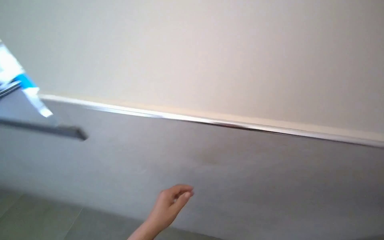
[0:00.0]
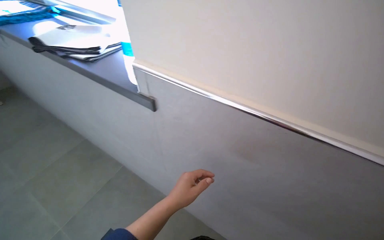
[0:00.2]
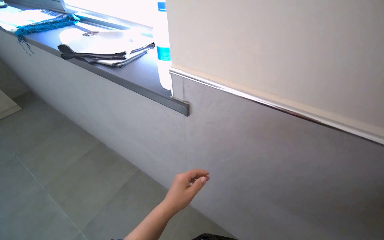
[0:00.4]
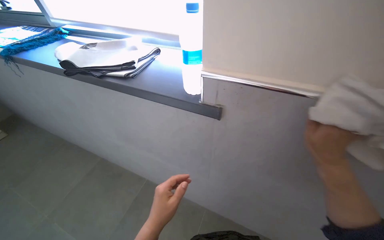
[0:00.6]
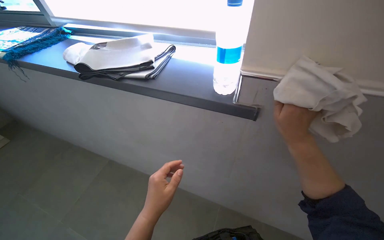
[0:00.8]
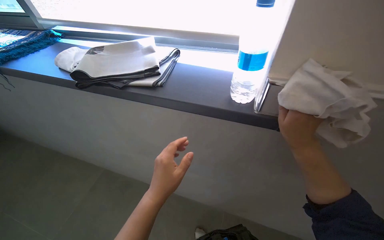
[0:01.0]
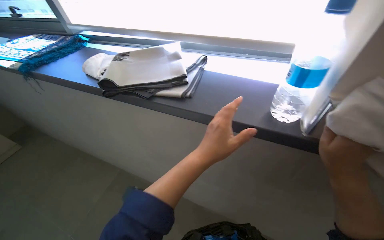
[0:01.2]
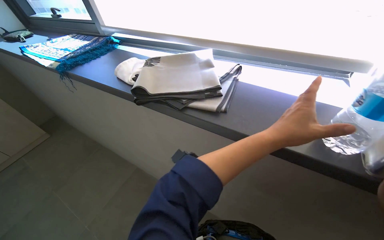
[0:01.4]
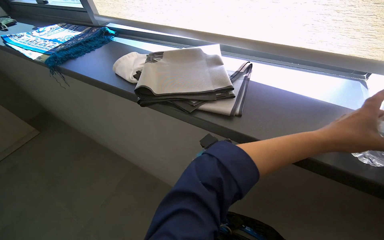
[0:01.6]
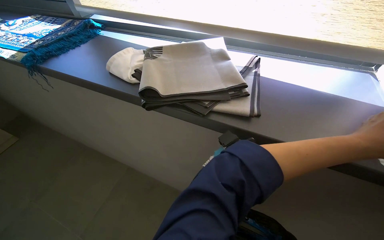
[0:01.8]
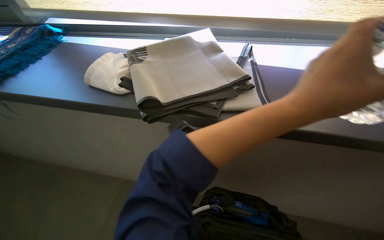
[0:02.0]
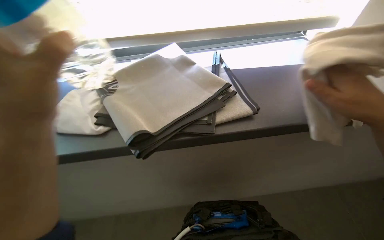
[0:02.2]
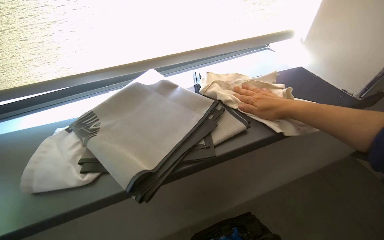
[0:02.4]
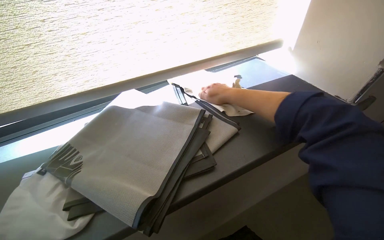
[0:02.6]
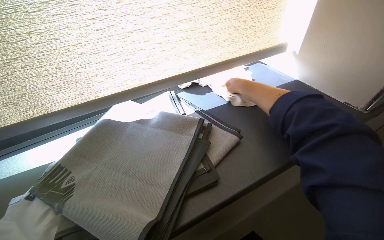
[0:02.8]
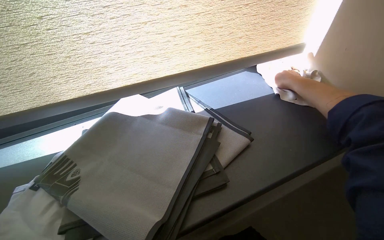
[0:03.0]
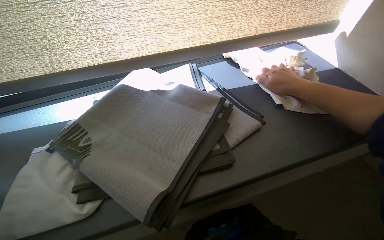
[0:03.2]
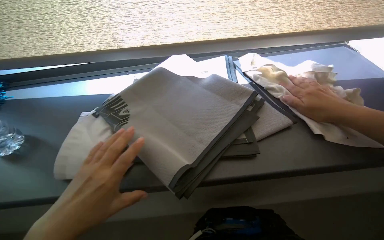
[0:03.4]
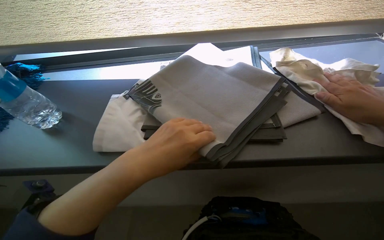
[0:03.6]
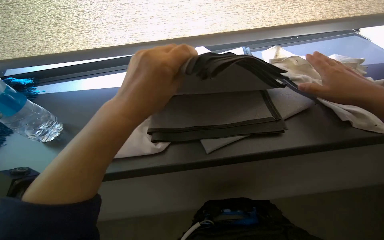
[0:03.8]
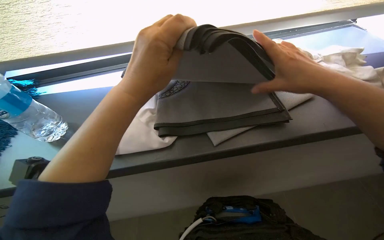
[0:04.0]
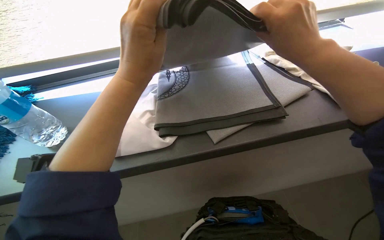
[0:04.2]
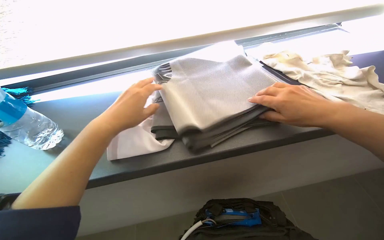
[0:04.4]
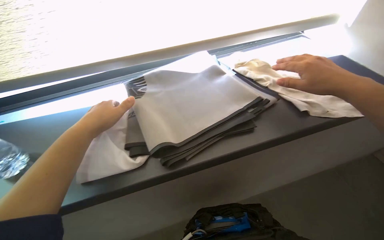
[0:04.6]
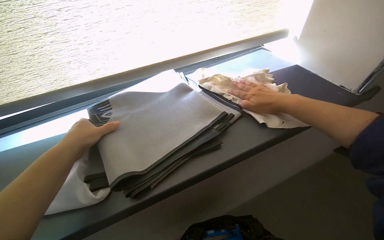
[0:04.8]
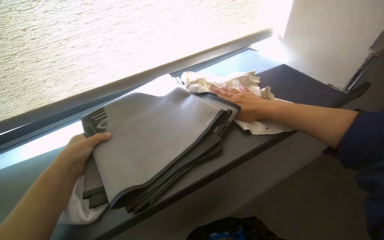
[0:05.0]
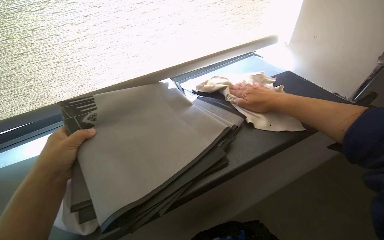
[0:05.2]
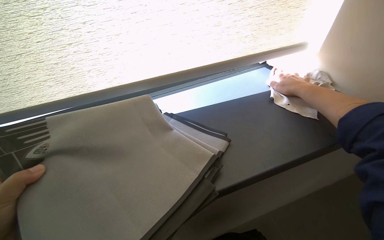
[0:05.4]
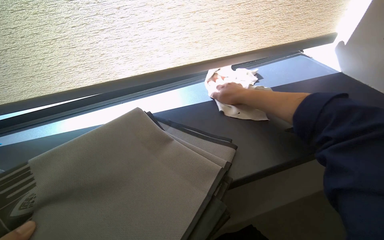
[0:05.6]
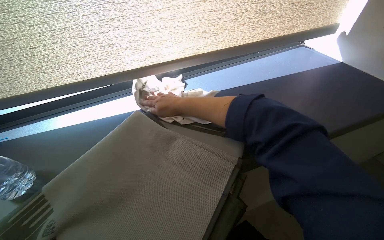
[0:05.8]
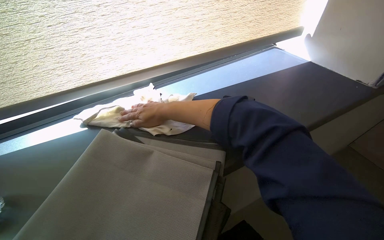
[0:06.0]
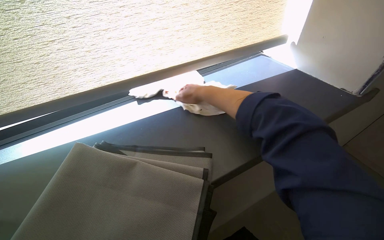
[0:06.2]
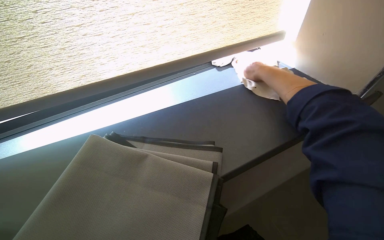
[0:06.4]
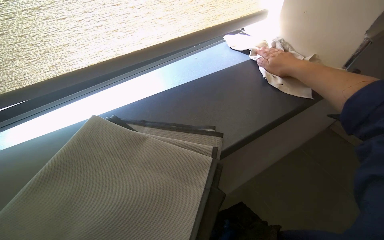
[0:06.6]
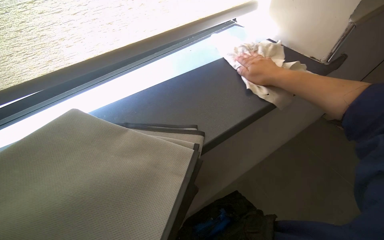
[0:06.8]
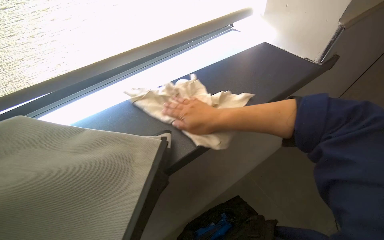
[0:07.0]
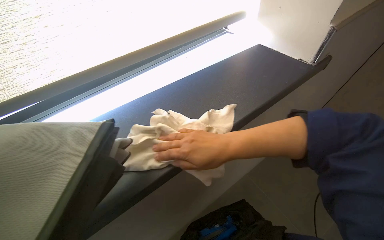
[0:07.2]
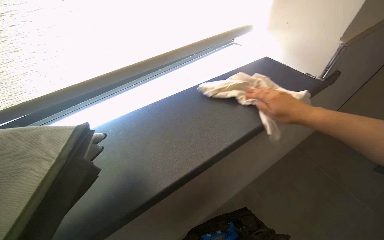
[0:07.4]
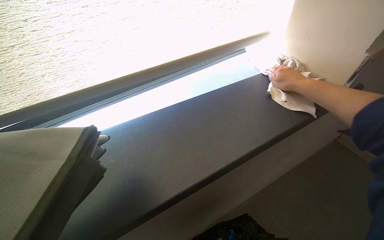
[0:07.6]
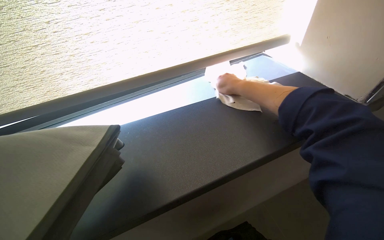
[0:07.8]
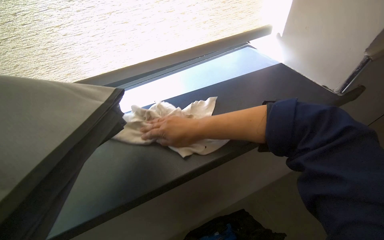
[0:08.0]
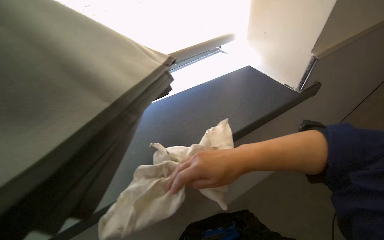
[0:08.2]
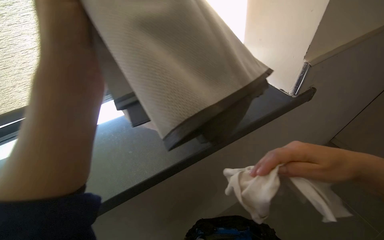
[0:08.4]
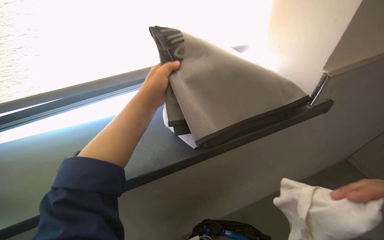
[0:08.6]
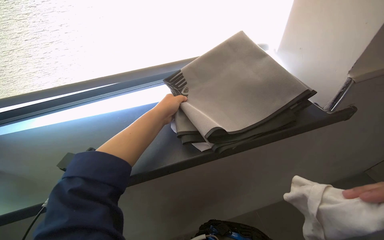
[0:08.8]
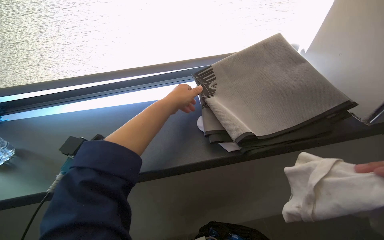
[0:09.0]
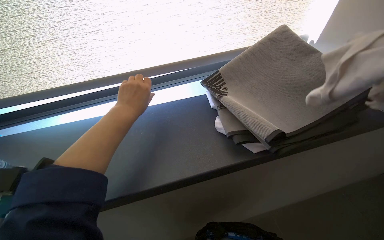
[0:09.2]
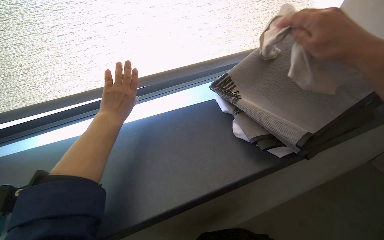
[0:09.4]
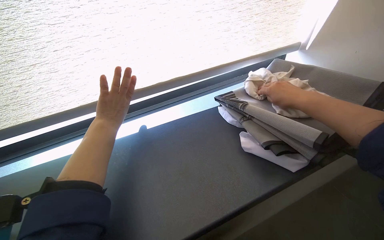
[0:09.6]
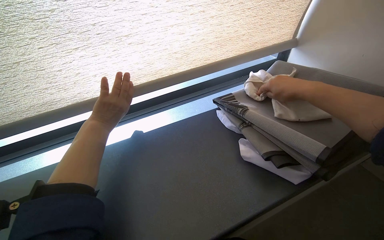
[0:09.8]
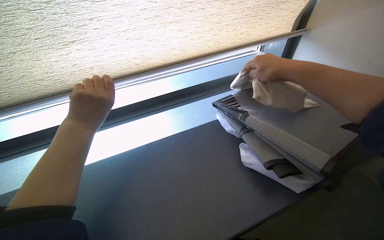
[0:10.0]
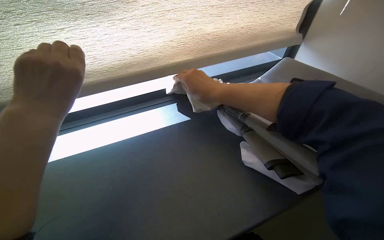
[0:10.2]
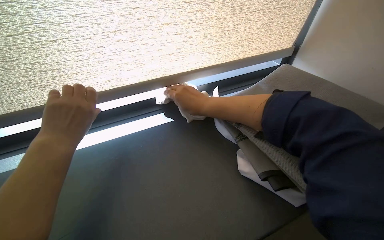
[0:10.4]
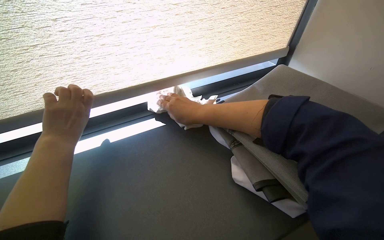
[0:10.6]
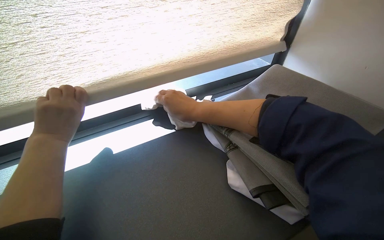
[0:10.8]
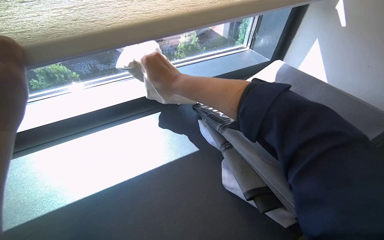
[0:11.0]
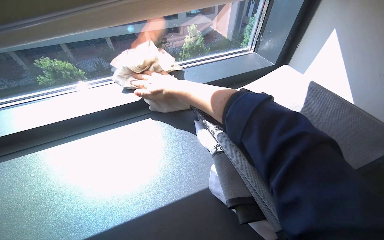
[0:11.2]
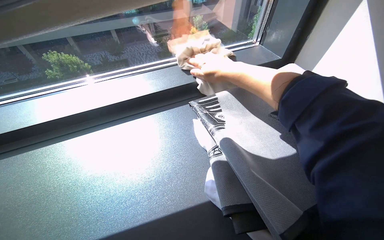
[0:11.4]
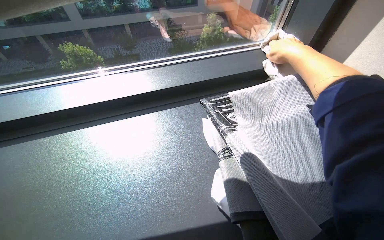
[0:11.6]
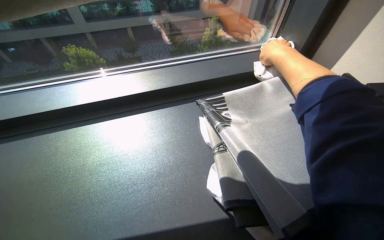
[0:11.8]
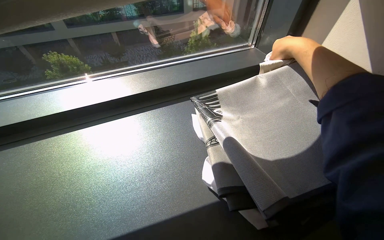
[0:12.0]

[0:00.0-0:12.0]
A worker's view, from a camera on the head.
Job: wiping surfaces.
The whole recording: Wiping window ledge and frame. The worker wipes the window ledge and frame, moving items as needed.
0:00.0 to 0:01.6: The camera travels to the left, approximately 60 cm.
0:01.6 to 0:03.0: The head turns to the right by roughly 60 degrees.
0:04.4 to 0:06.0: The wearer looks some 25 degrees further to the right. The right hand travels to the left and farther from the camera by some 20 cm.
0:06.0 to 0:07.6: The right hand swings left and right, roughly 40 cm each way, with 2 reversals.
0:09.0 to 0:10.4: The view swings some 20 degrees to the right. The left hand heads to the left, covering some 25 cm.

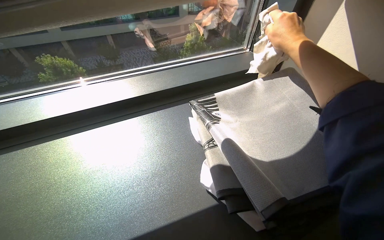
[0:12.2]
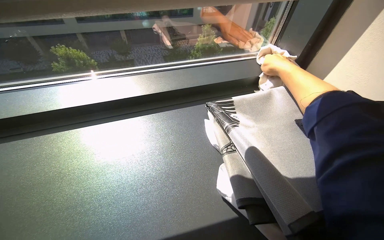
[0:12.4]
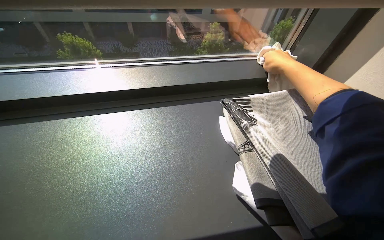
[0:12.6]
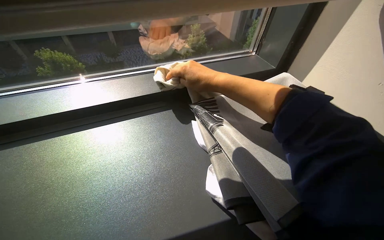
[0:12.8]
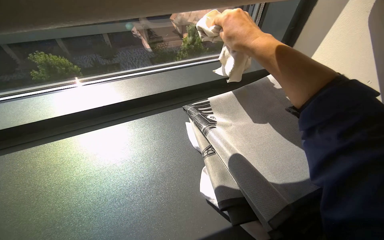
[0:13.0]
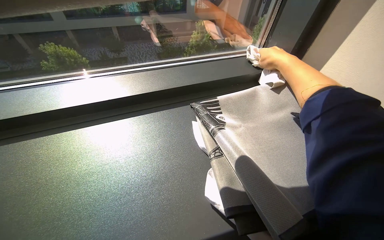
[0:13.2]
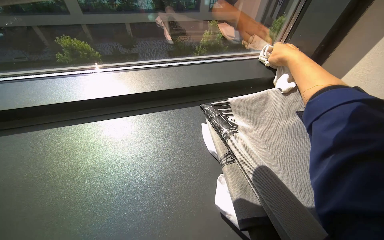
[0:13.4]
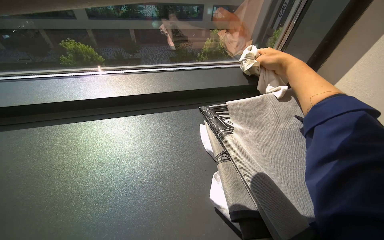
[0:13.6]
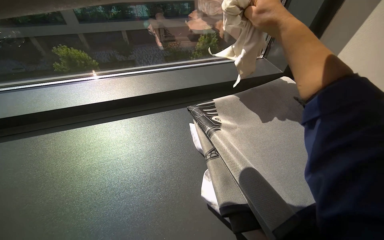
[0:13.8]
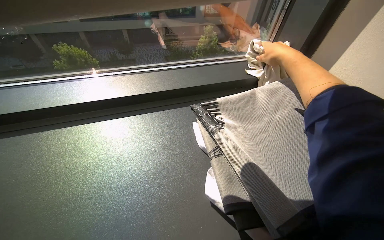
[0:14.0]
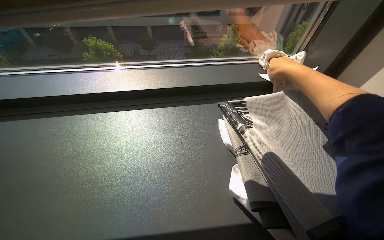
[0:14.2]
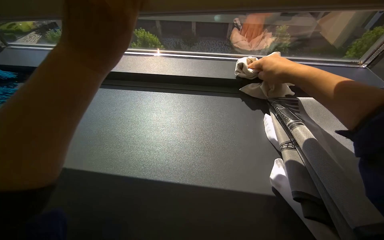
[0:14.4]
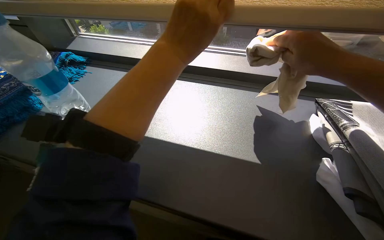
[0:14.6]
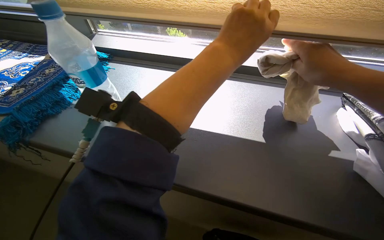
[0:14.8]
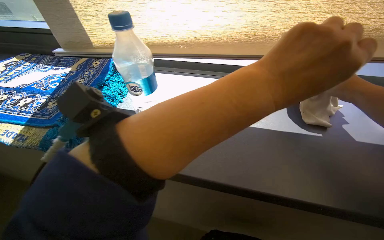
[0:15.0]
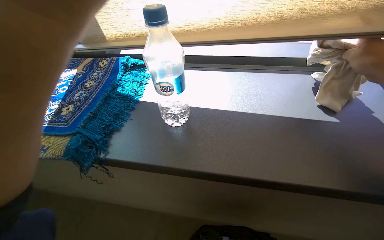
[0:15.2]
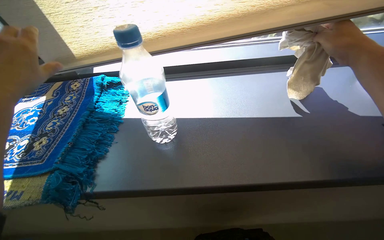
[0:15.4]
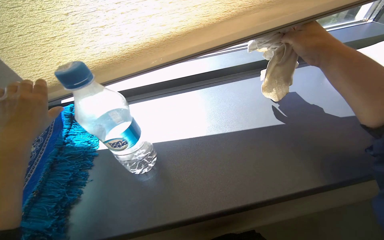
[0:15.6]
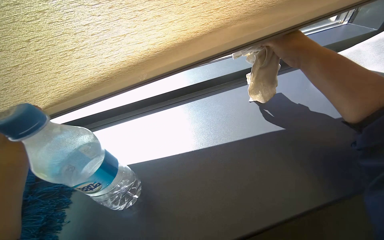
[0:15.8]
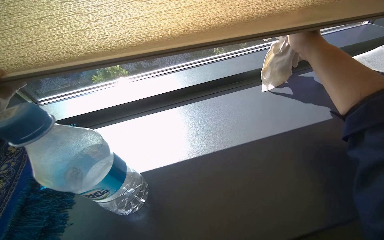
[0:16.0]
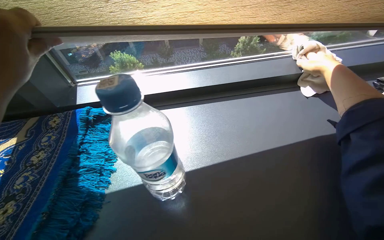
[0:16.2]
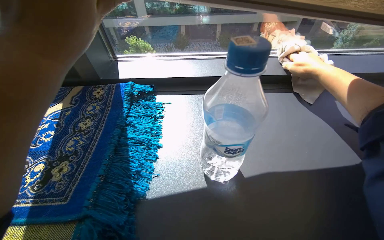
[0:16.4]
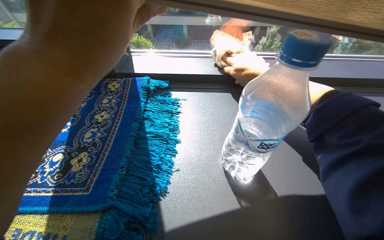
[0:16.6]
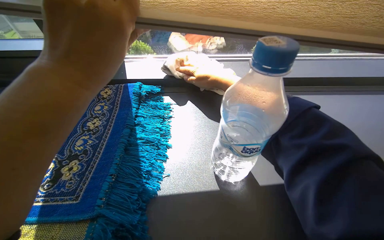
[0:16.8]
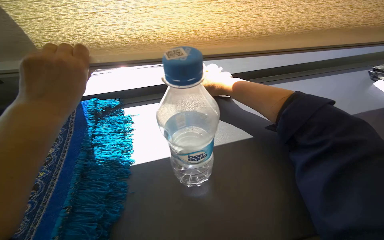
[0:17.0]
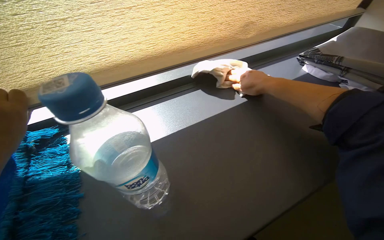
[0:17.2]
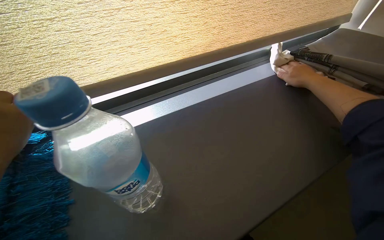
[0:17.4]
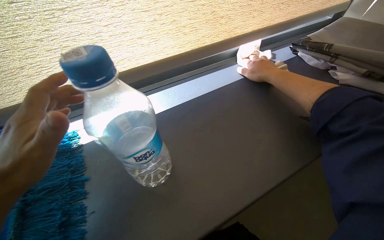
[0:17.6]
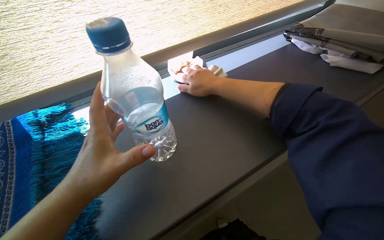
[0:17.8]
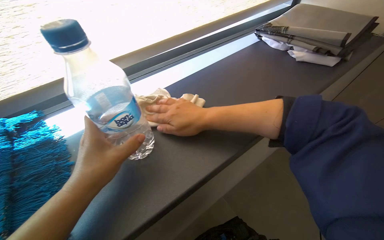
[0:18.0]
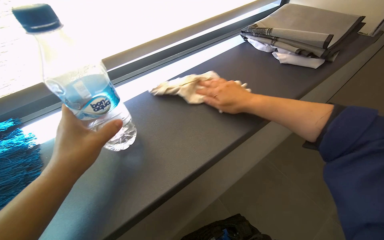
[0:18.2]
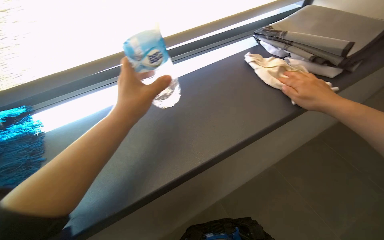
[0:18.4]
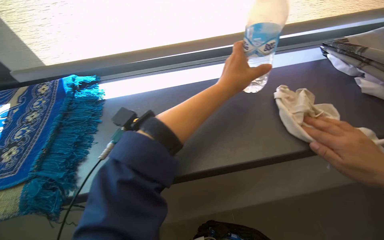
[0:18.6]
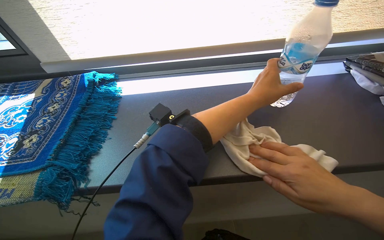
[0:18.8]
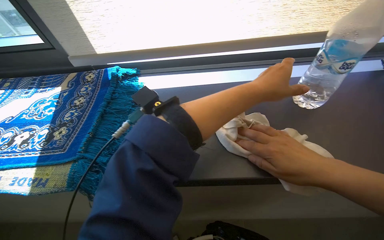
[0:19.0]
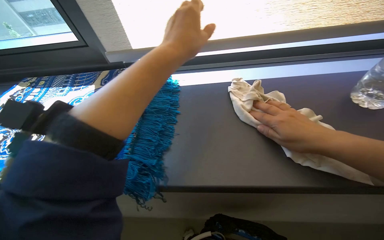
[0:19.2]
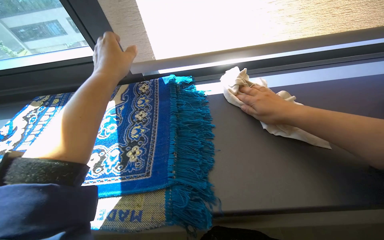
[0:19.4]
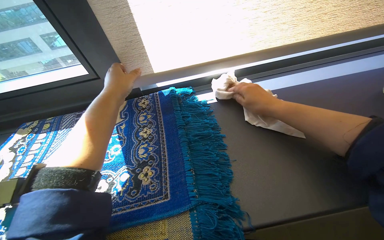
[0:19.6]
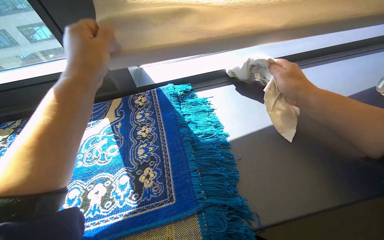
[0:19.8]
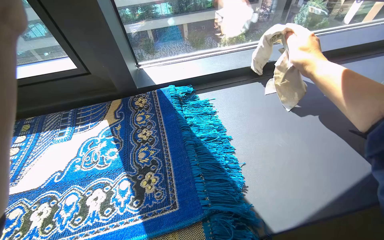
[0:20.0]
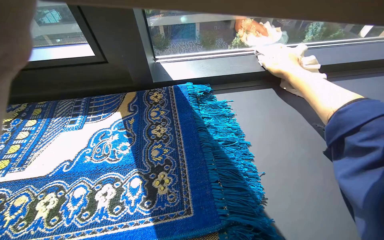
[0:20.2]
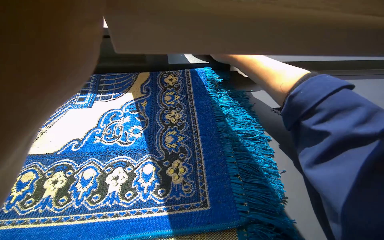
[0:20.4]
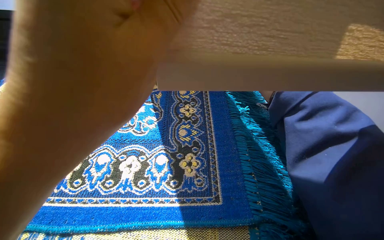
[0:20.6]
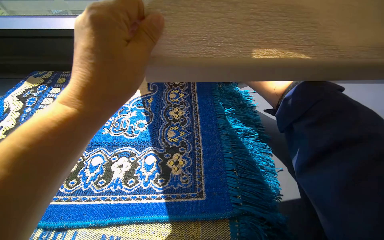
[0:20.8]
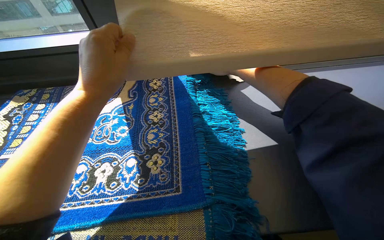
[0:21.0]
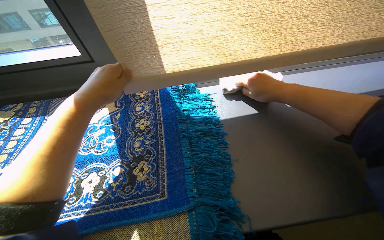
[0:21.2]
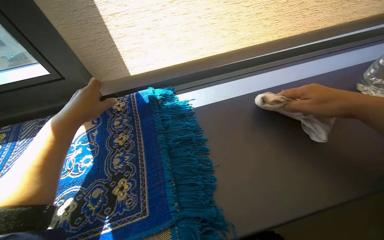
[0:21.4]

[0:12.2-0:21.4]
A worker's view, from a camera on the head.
Job: wiping surfaces.
The whole recording: Wiping window ledge and frame. The worker wipes the window ledge and frame, moving items as needed.
0:13.8 to 0:15.2: The head turns to the left by about 20 degrees.
0:16.8 to 0:18.4: The wearer's head swings approximately 40 degrees to the right.
0:19.8 to 0:21.4: The left hand travels farther from the camera by approximately 15 cm; the right hand moves nearer to the camera, about 10 cm, and moves approximately 20 cm to the left and comes back.
